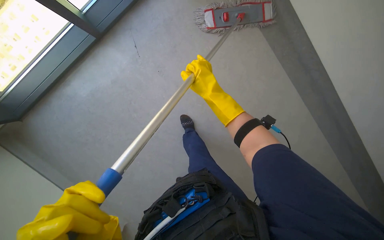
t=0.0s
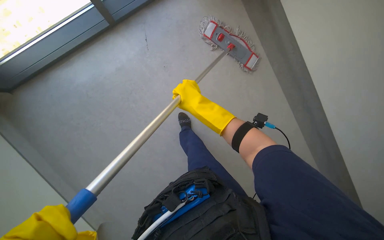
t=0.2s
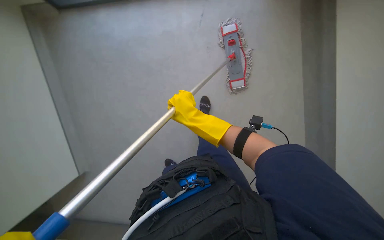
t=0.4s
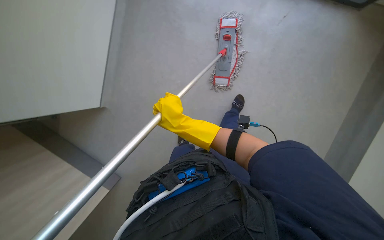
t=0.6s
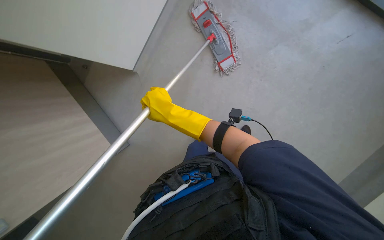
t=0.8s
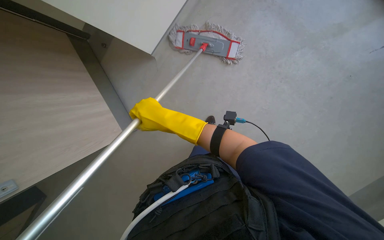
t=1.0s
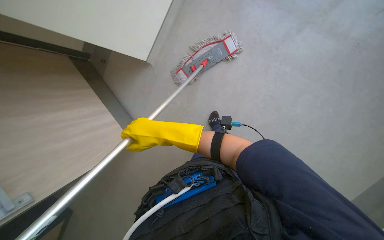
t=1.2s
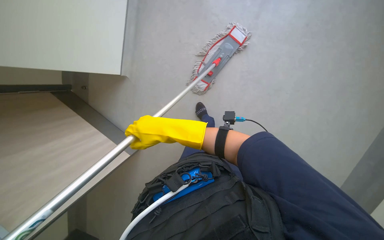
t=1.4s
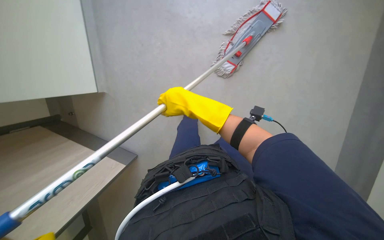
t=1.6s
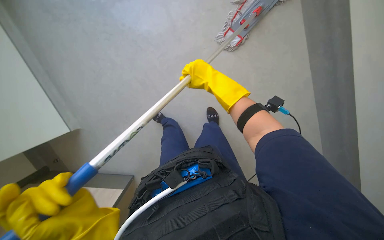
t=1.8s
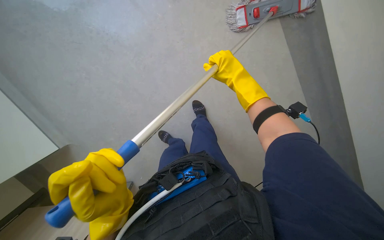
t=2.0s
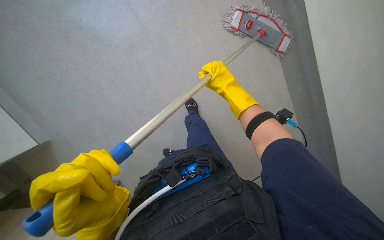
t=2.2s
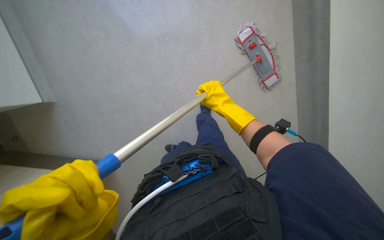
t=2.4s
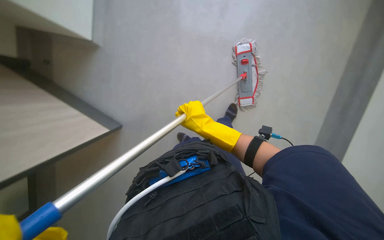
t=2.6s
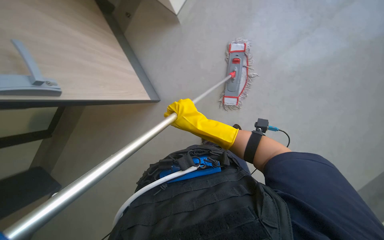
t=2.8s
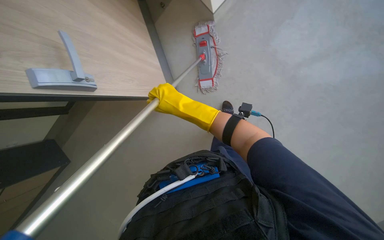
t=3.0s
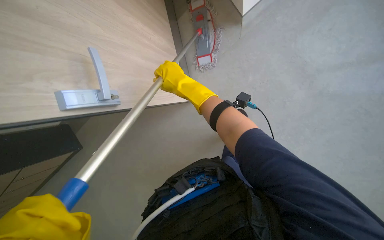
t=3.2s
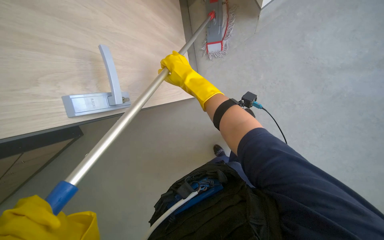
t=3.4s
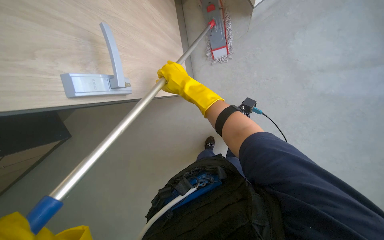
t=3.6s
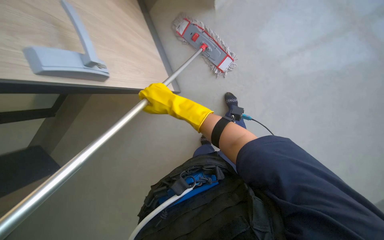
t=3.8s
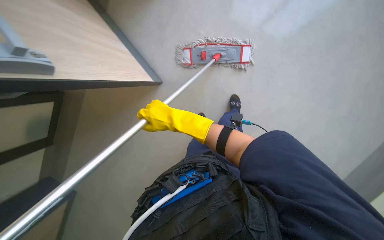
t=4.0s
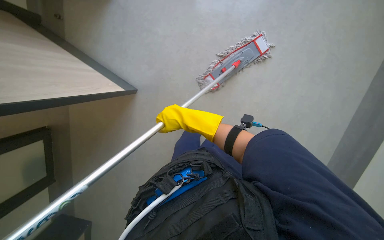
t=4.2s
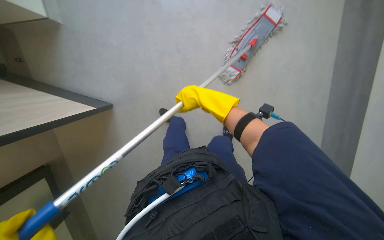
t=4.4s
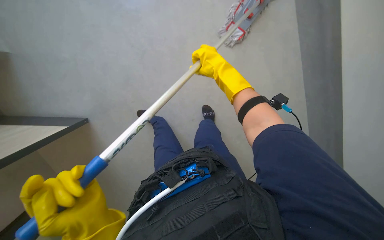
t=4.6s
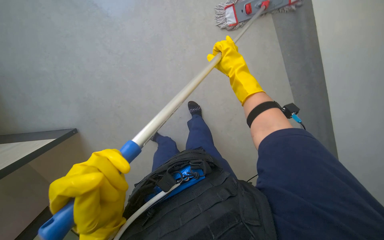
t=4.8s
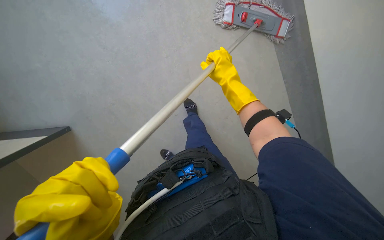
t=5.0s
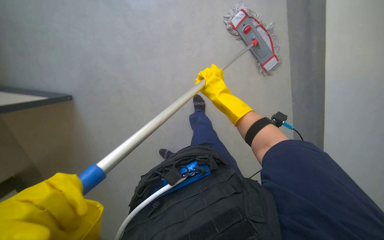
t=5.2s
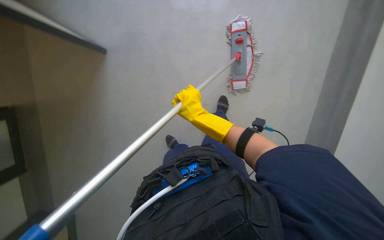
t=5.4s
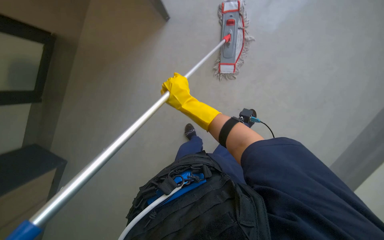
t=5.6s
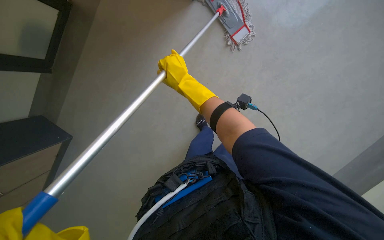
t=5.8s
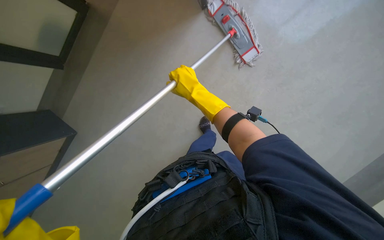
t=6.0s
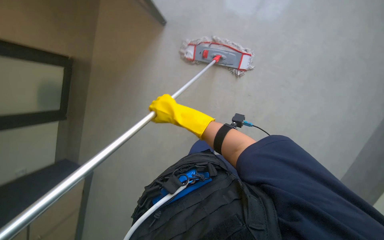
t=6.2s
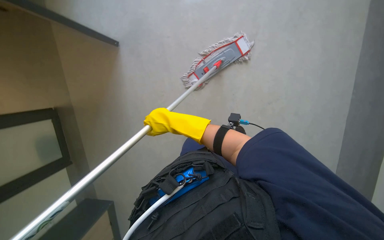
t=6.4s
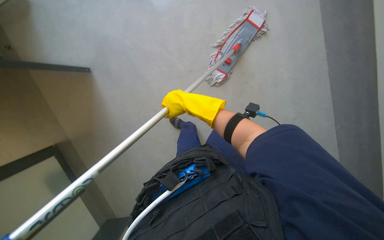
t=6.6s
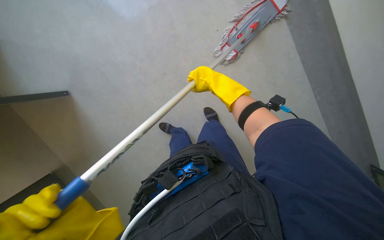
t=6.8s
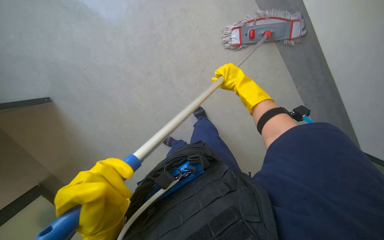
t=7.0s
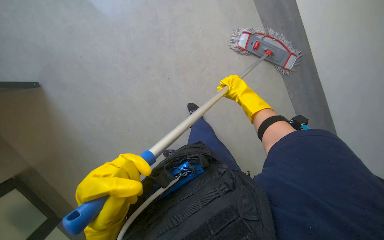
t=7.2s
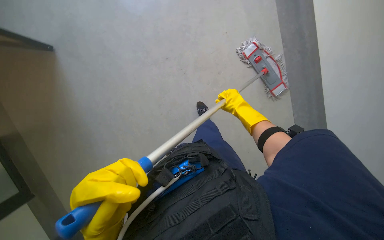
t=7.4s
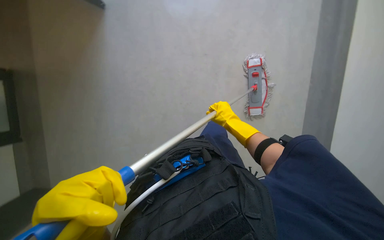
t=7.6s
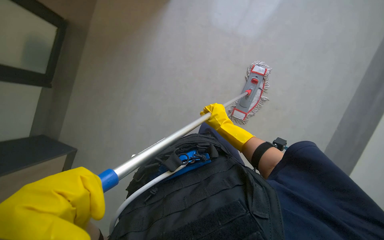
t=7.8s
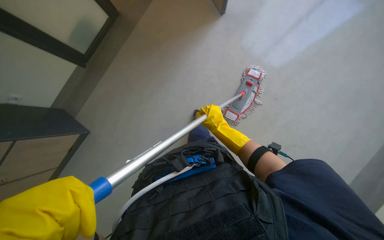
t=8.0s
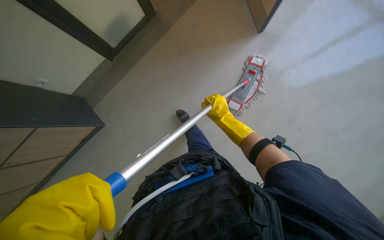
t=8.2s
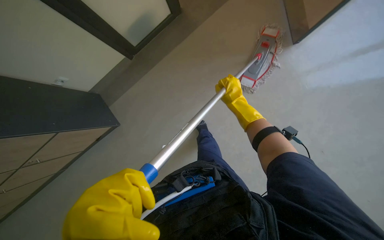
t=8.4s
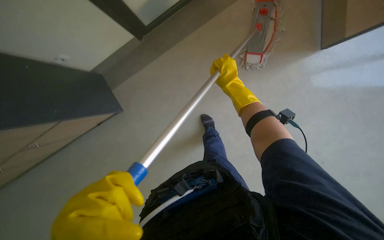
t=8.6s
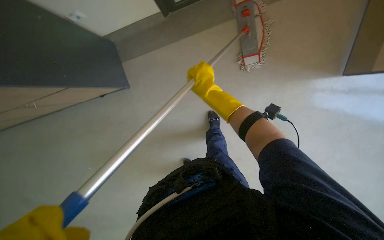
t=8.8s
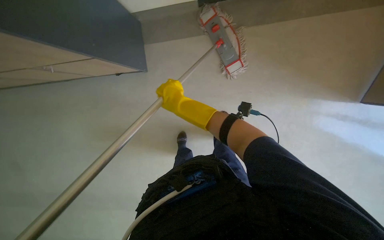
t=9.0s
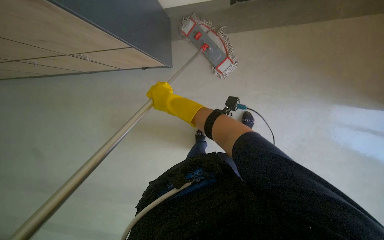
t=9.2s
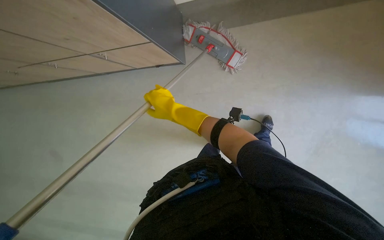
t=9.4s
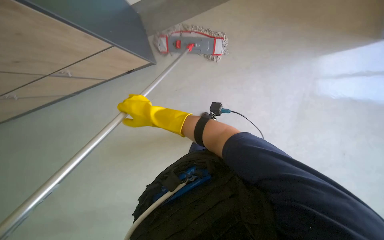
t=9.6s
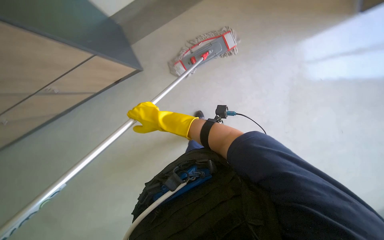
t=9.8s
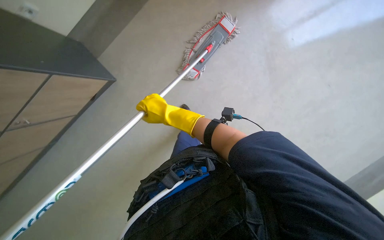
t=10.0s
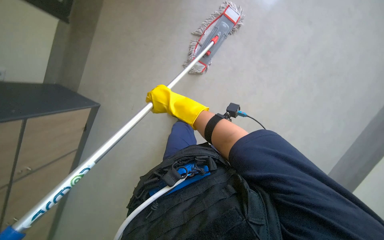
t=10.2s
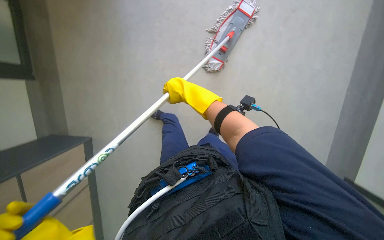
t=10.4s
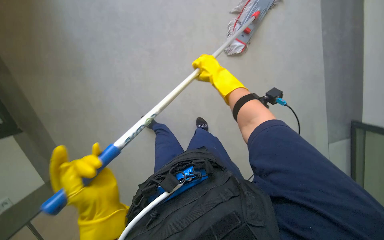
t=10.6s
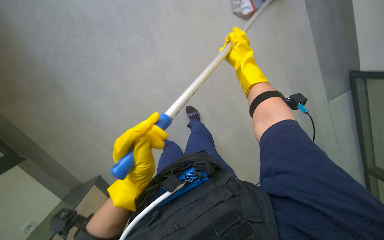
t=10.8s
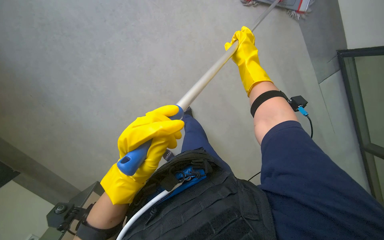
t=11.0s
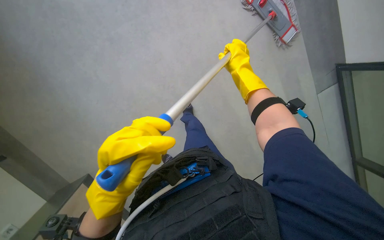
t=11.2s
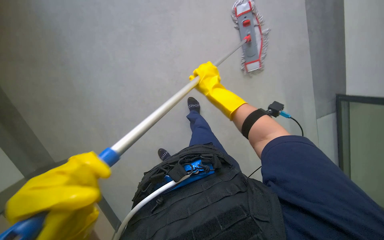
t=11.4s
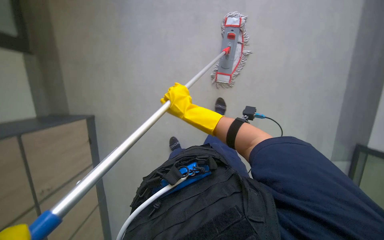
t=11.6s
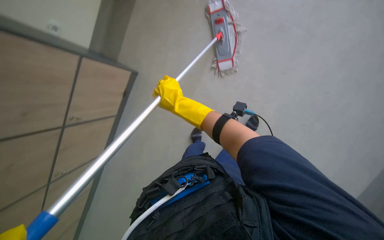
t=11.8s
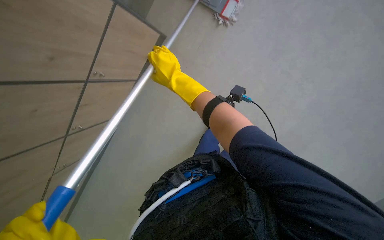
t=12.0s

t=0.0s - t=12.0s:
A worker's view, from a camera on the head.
Job: mopping floor.
The whole recording: Mopping floor. The worker mops the floor, periodically wringing the mop in a bucket.
t=1.6s - t=3.0s: The view pans to the right by roughly 25 degrees. The camera pitches downward, by approximately 15 degrees. The scene rotates clockwise by approximately 25 degrees.
t=3.0s - t=4.4s: The camera is aimed approximately 20 degrees further to the left.
t=4.4s - t=6.0s: The camera is aimed about 15 degrees further to the right. The right hand reaches about 10 cm to the right, then returns.
t=7.6s - t=9.0s: The view tips downward by roughly 10 degrees. The right hand heads to the left, covering roughly 25 cm.
t=9.0s - t=10.4s: The scene rotates counterclockwise by about 30 degrees.
t=10.4s - t=12.0s: The right hand travels to the right and back again, about 15 cm each way.

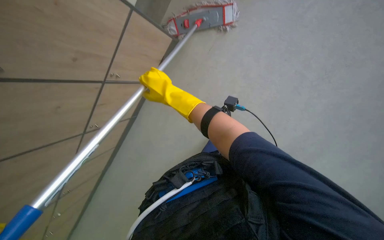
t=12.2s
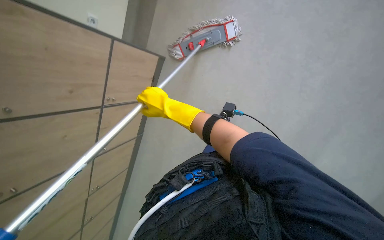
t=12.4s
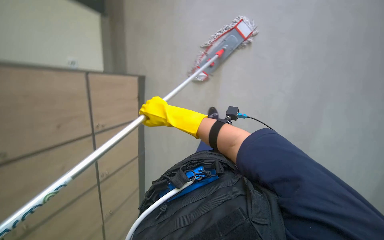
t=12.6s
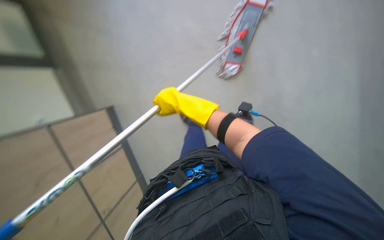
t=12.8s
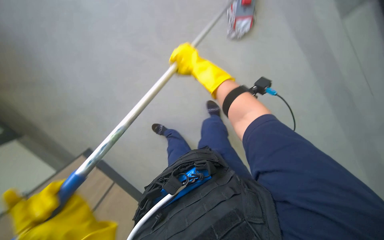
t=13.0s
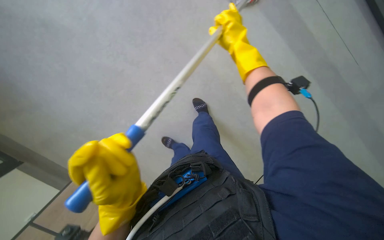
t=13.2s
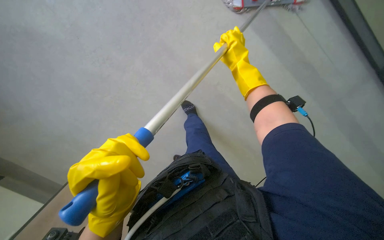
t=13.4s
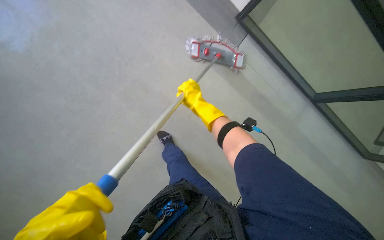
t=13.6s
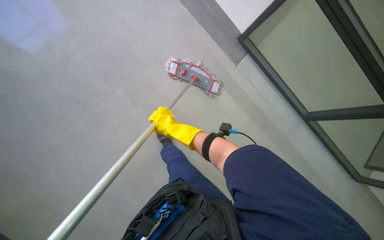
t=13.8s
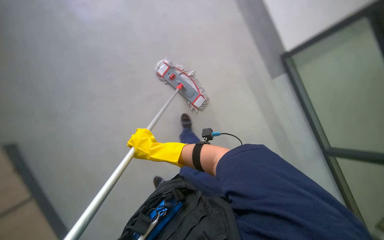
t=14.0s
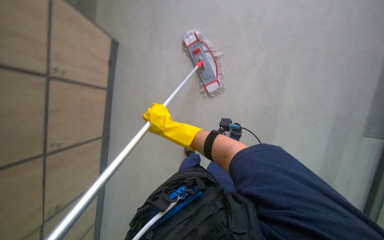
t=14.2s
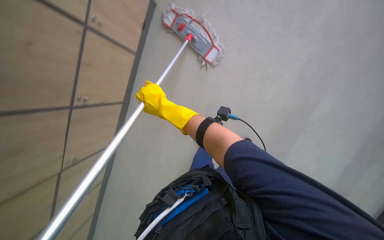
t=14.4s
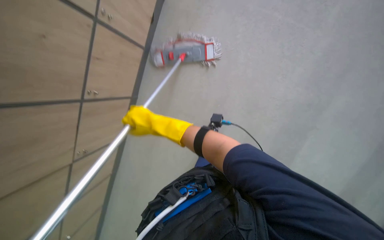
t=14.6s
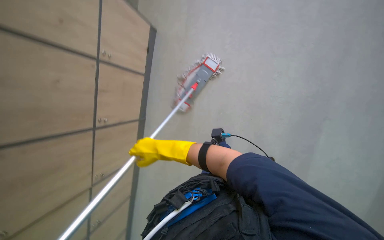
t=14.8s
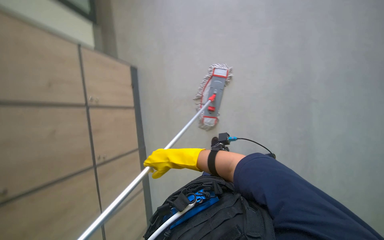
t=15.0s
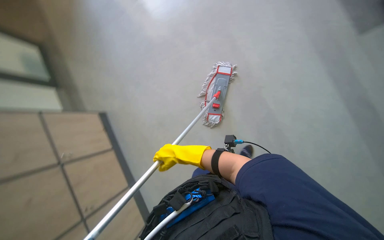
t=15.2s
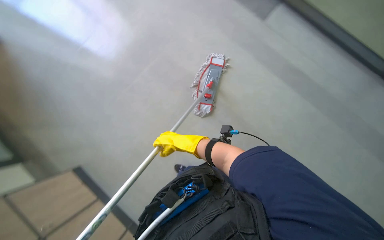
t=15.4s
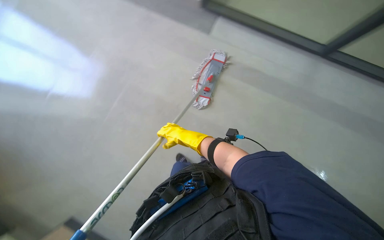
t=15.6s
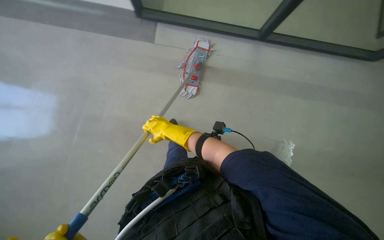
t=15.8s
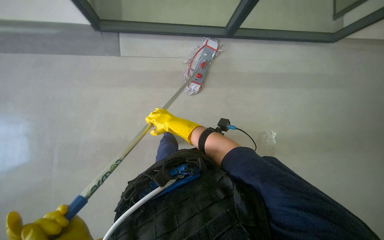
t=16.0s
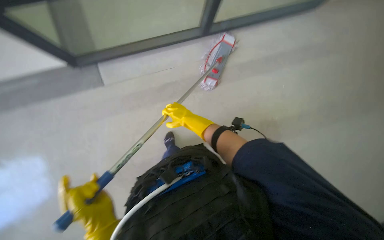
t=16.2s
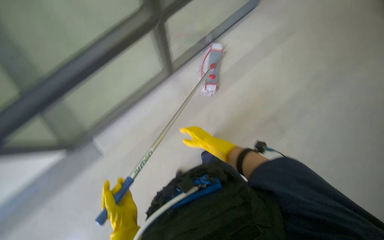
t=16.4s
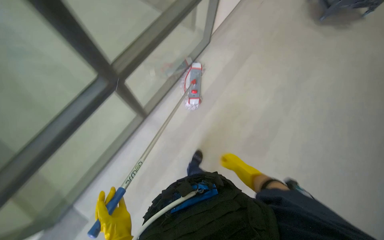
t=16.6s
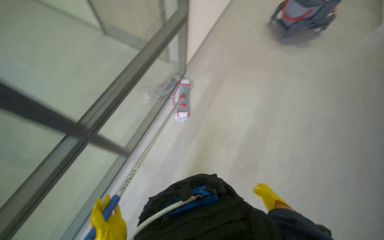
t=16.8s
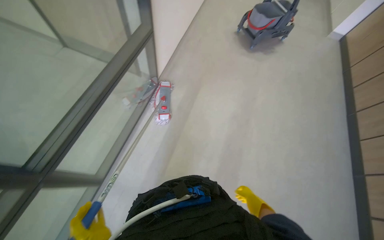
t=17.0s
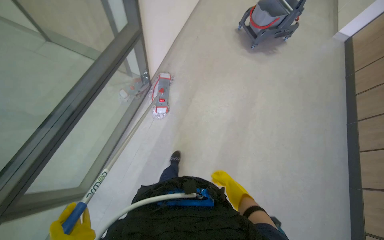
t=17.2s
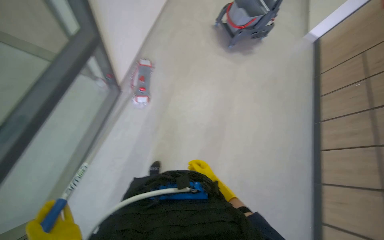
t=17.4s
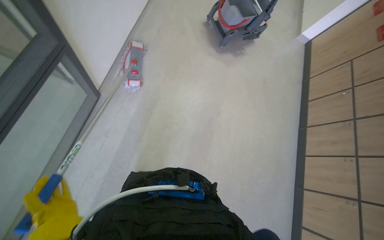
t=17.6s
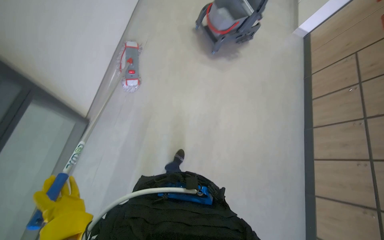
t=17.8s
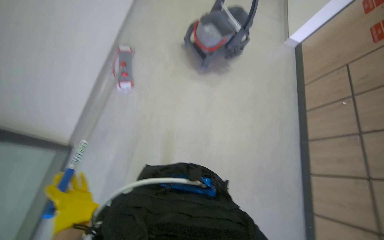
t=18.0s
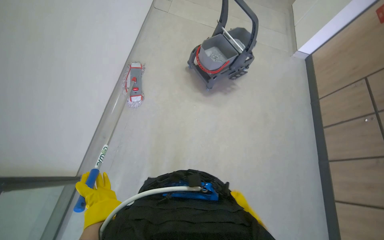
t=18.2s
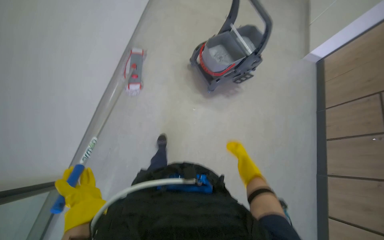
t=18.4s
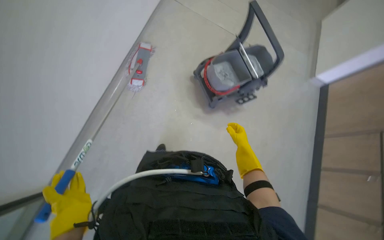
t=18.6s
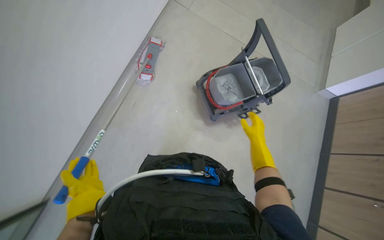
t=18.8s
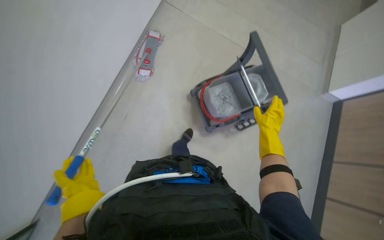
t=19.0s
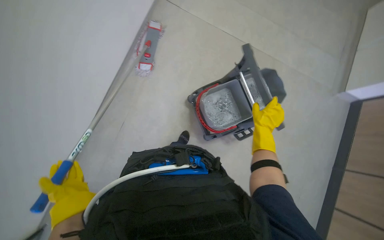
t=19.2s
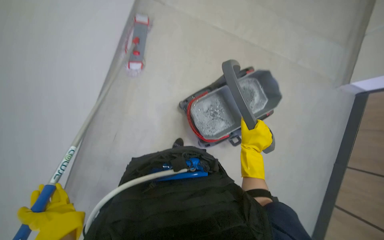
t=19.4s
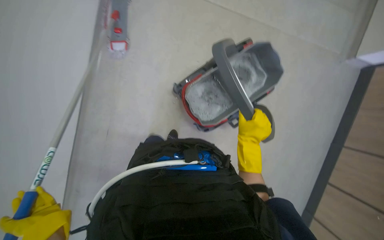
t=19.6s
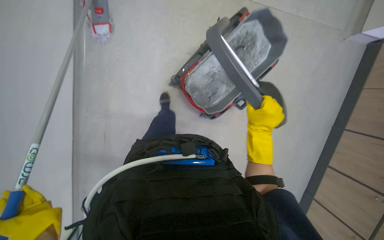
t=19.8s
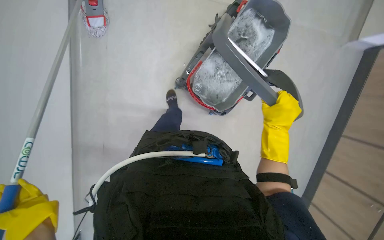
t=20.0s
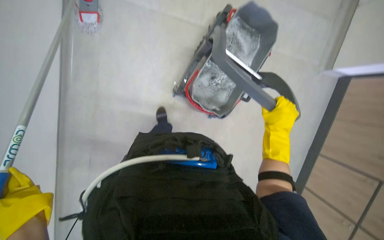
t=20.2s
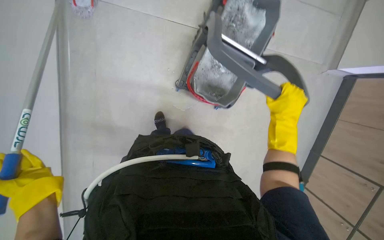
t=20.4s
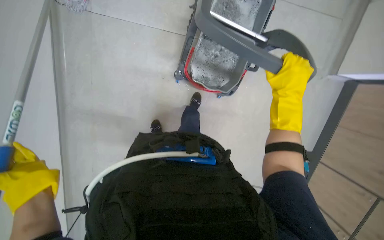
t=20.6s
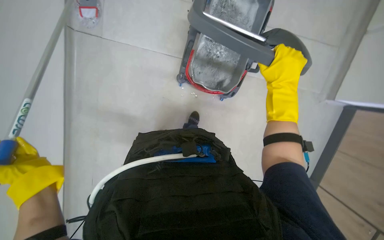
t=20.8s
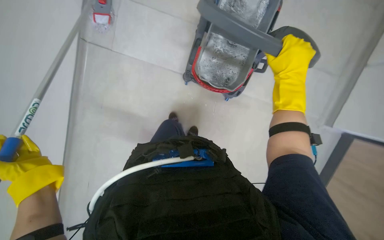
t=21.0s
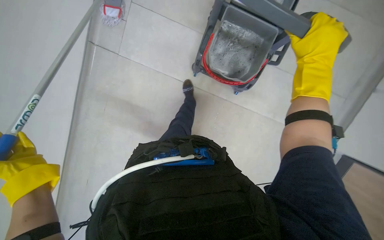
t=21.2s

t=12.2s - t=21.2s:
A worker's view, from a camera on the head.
Job: mopping floor.
The whole recording: Mopping floor. The worker mops the floor, periodically wringing the mop in a bucket.
t=13.8s - t=15.2s: The right hand is displaced down the picture by roughly 10 cm.
t=15.2s - t=16.6s: The right hand moves to the right and down the picture, approximately 35 cm.
t=16.6s - t=18.2s: The wearer moves roughly 60 cm. The wearer's head swings approximately 25 degrees to the right. The wearer looks about 15 degrees further upward.
t=18.2s - t=19.8s: The camera travels approximately 50 cm. The wearer looks some 15 degrees further downward.
t=19.8s - t=21.2s: The right hand travels to the right by roughly 15 cm.
